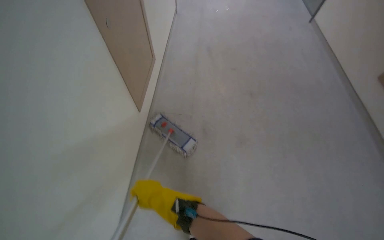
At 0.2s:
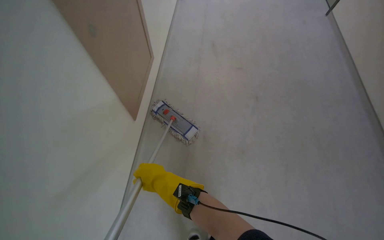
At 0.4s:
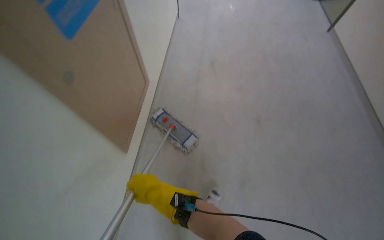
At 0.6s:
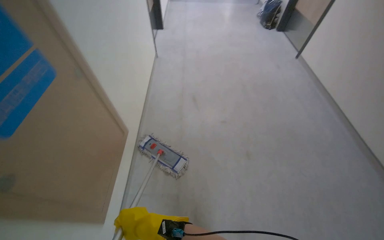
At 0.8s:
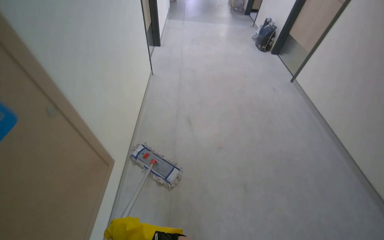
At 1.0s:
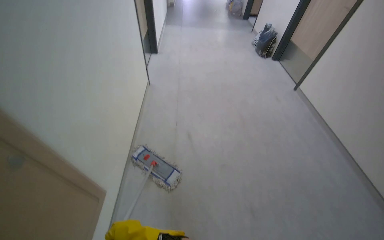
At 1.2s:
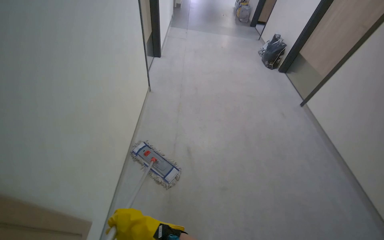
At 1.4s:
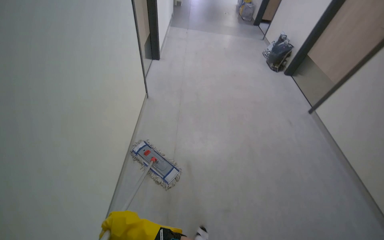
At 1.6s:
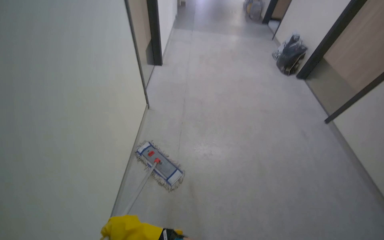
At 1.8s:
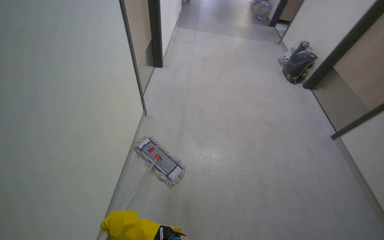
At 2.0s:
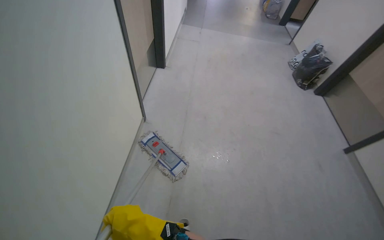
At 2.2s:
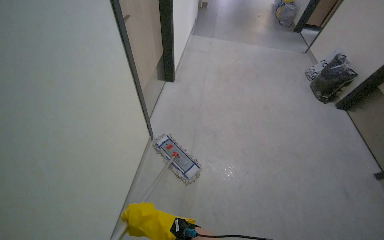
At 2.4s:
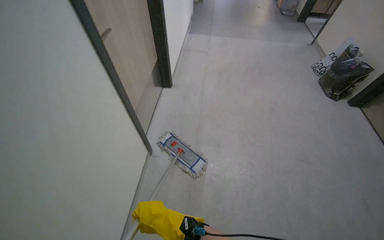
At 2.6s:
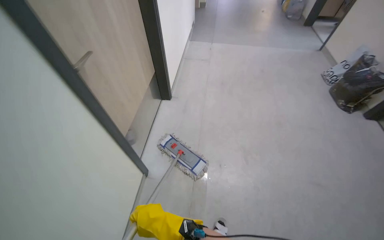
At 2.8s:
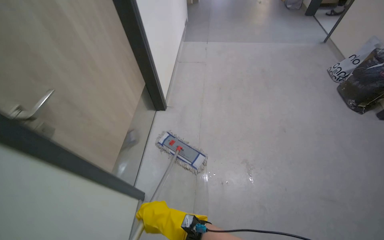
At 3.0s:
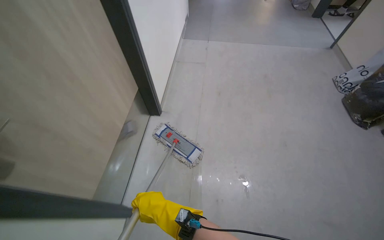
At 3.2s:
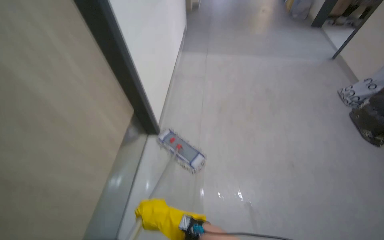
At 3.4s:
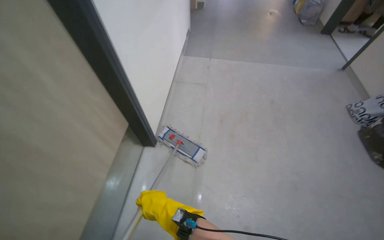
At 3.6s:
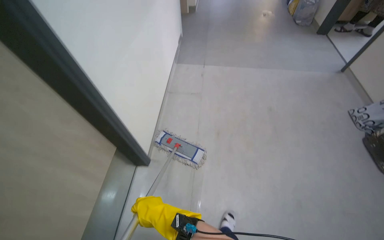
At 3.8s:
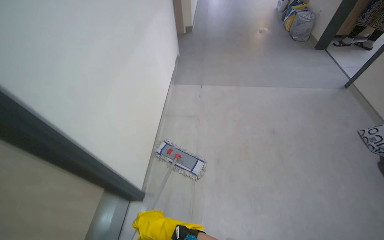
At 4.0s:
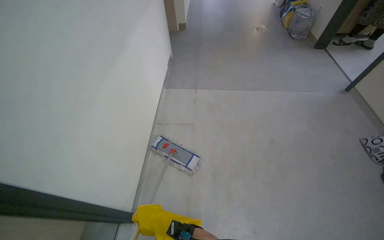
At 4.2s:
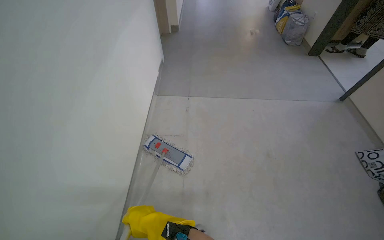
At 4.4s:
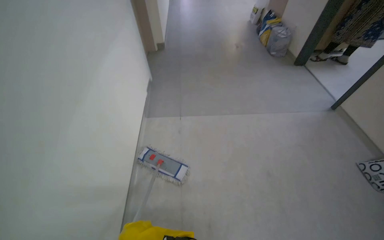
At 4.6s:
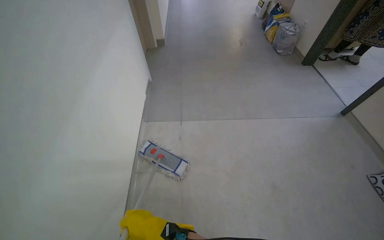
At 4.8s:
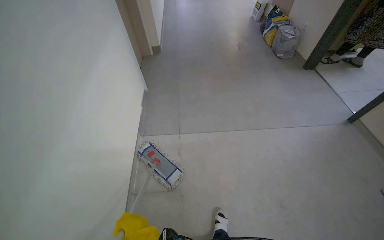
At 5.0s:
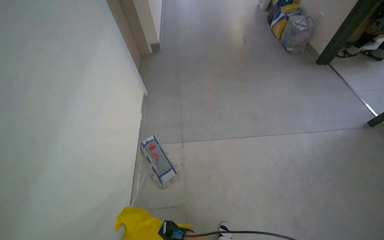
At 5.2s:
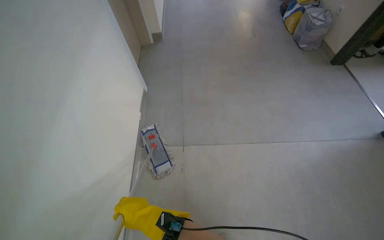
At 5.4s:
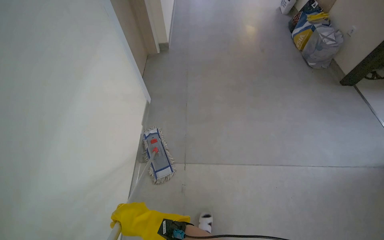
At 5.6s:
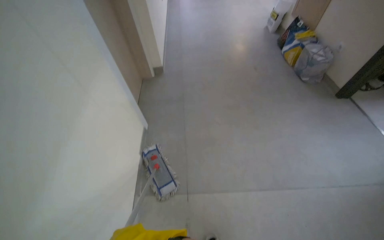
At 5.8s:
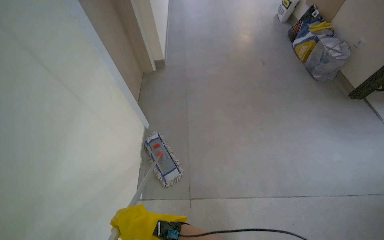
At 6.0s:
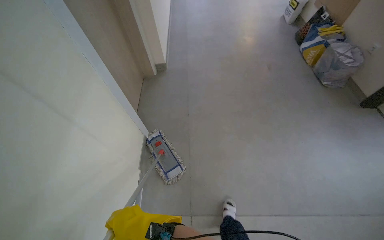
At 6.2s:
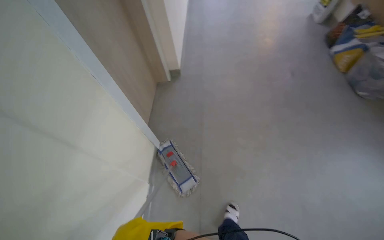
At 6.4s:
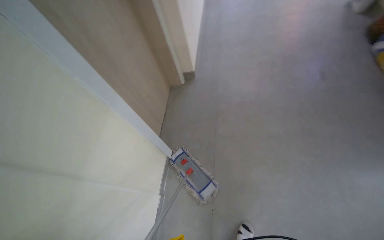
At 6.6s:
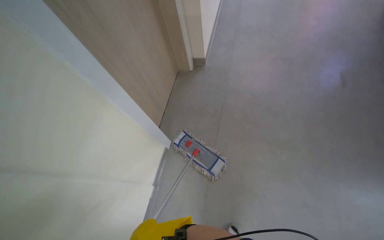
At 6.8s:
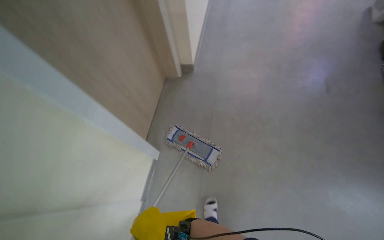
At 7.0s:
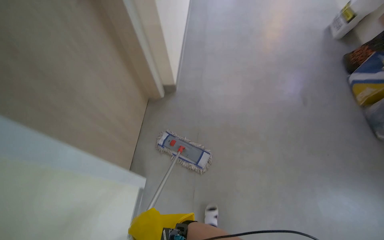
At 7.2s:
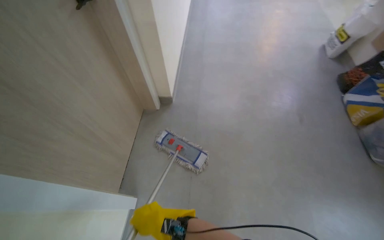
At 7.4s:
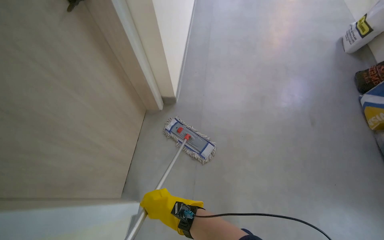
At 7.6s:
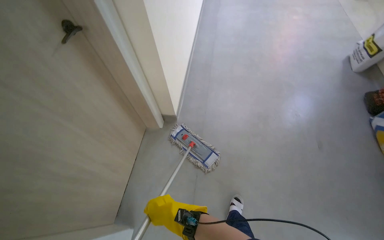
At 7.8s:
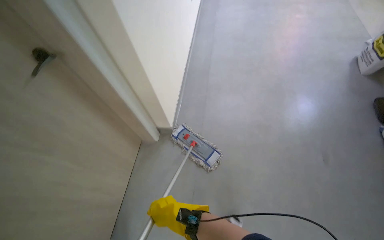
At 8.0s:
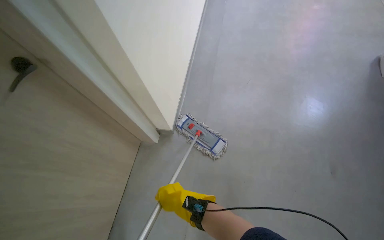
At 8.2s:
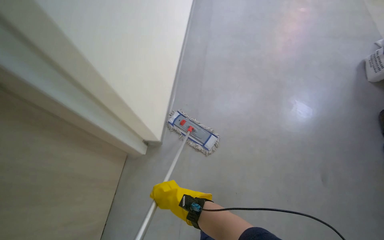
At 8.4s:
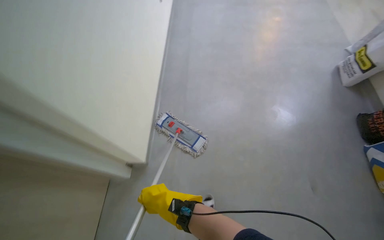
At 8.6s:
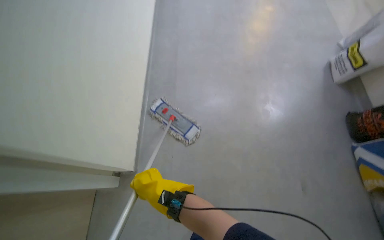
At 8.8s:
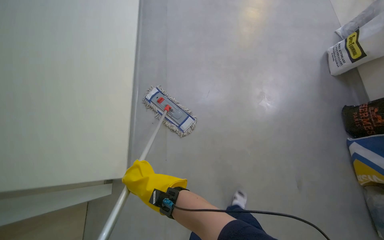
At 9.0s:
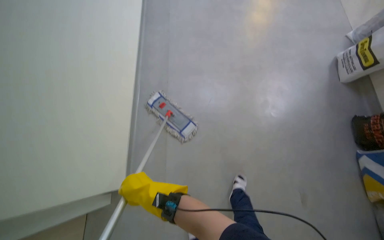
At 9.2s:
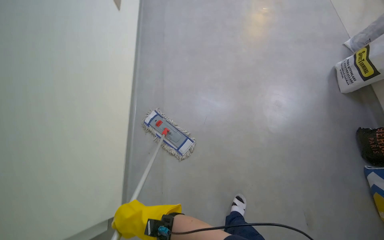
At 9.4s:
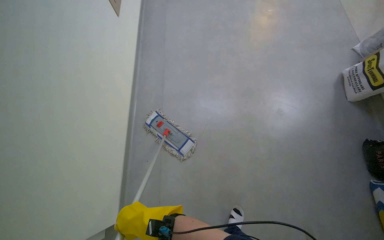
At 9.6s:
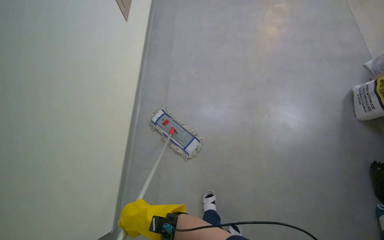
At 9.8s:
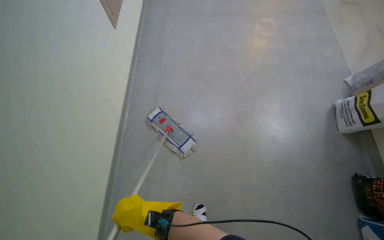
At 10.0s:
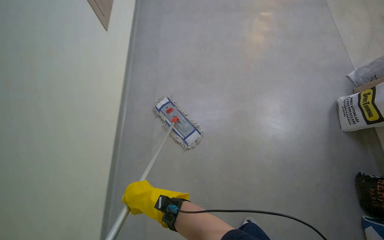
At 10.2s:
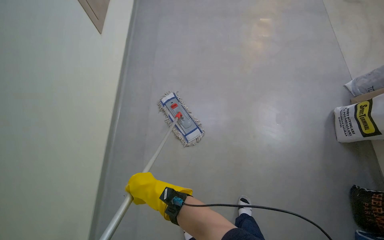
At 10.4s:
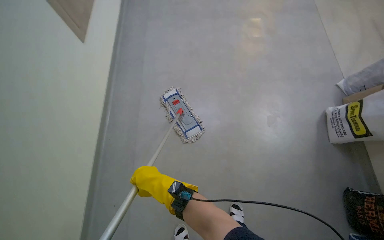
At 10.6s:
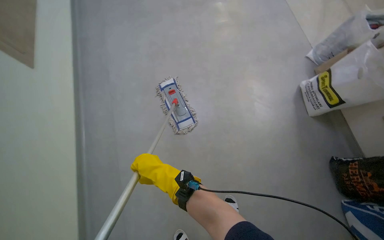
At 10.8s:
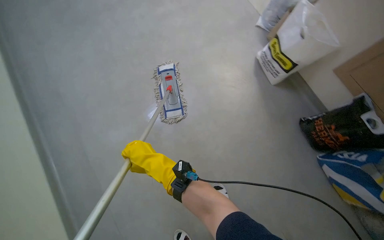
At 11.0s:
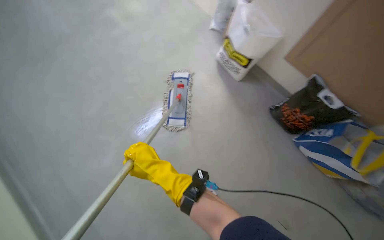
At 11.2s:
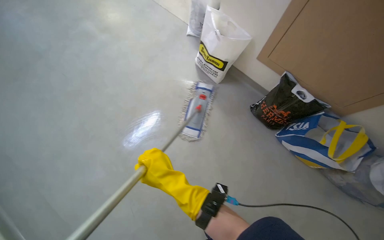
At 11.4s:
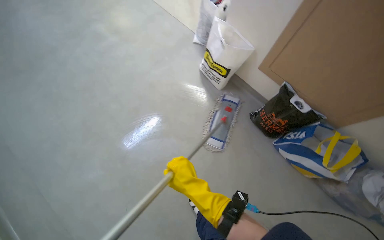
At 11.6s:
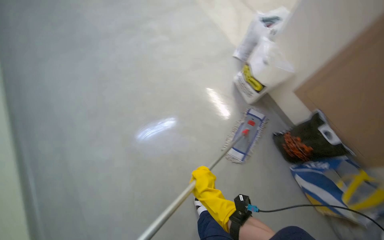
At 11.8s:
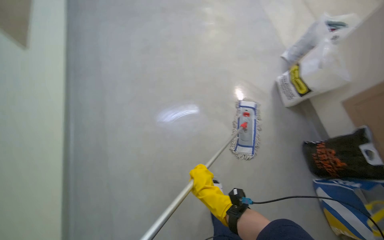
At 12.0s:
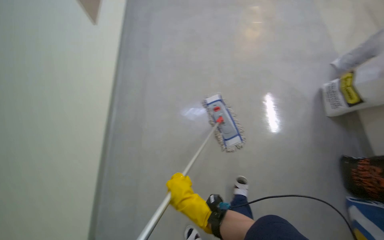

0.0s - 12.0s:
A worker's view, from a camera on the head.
Job: mopping floor.
The whole recording: Mopping hallway floor. The worker mops the hallway floor, wringing out the mop head and moving the cleaning cart as needed.
1.6s - 3.0s: The wearer moves roughly 1 m.
3.0s - 4.4s: The wearer moves some 1 m.
6.0s - 7.6s: The wearer looks roughly 10 degrees further upward.
7.6s - 9.0s: The view tilts roughly 15 degrees downward. The right hand goes approximately 25 cm up the picture.
9.0s - 10.4s: The right hand moves up the picture, about 15 cm.

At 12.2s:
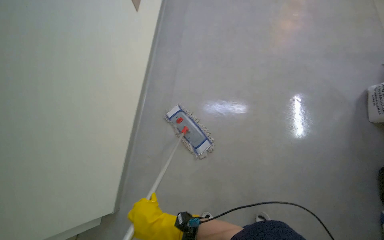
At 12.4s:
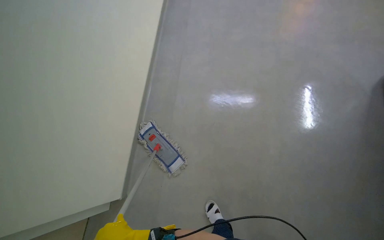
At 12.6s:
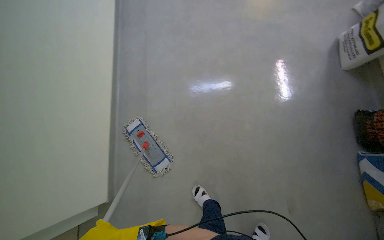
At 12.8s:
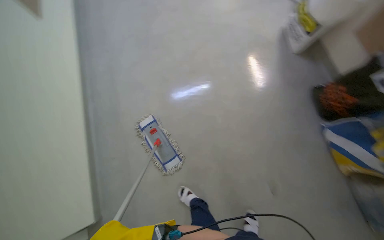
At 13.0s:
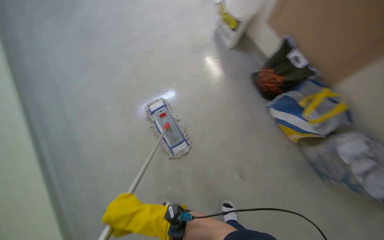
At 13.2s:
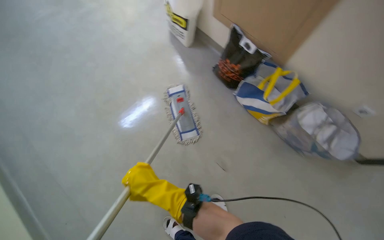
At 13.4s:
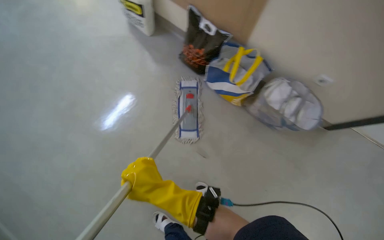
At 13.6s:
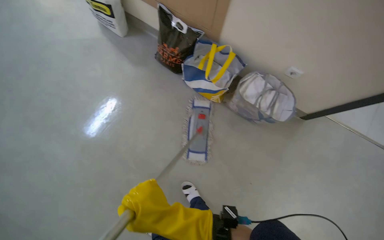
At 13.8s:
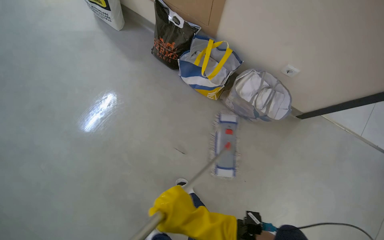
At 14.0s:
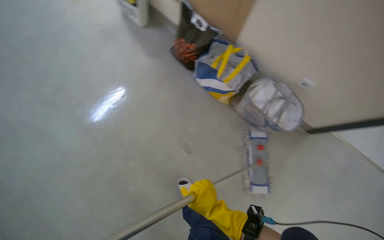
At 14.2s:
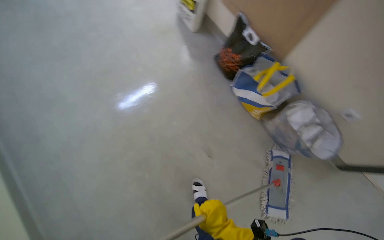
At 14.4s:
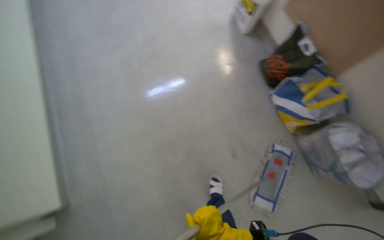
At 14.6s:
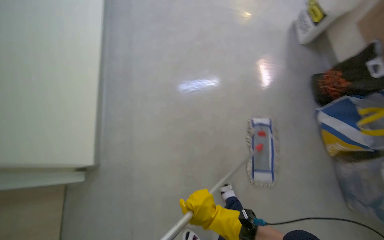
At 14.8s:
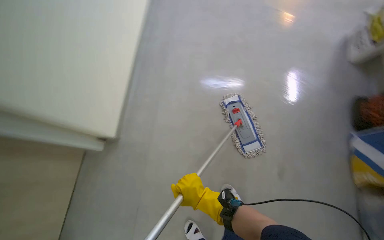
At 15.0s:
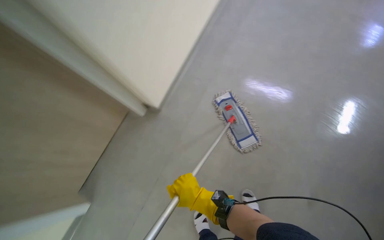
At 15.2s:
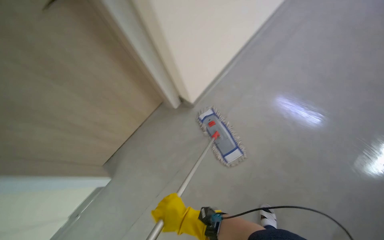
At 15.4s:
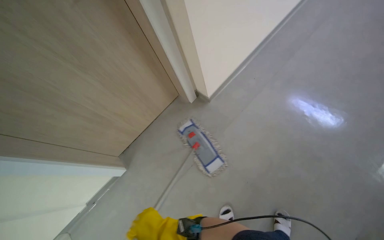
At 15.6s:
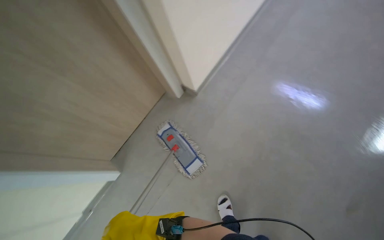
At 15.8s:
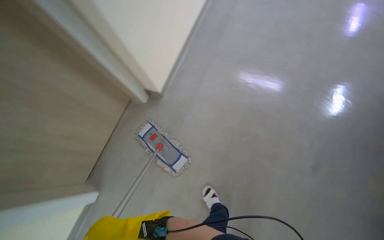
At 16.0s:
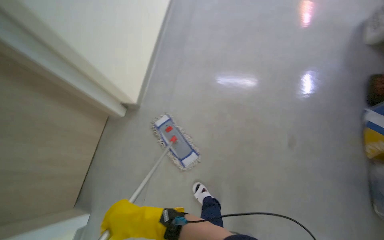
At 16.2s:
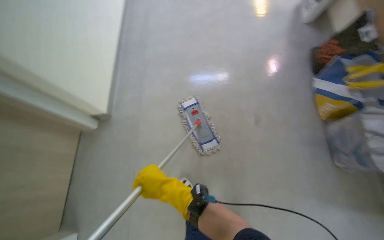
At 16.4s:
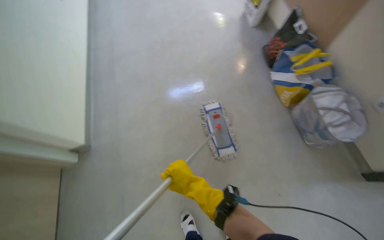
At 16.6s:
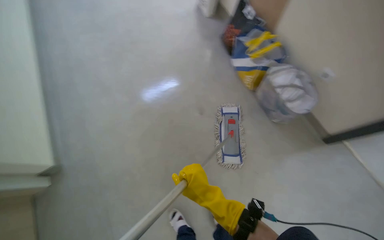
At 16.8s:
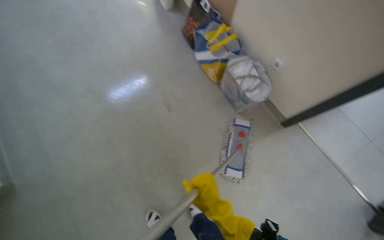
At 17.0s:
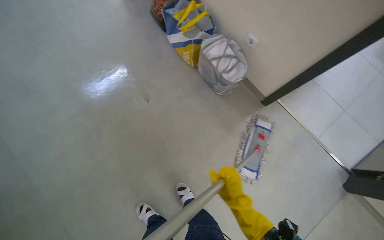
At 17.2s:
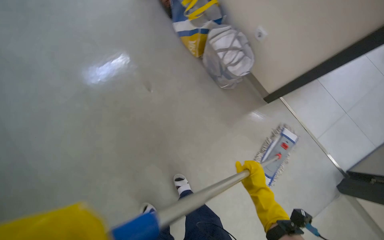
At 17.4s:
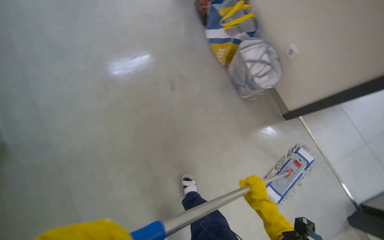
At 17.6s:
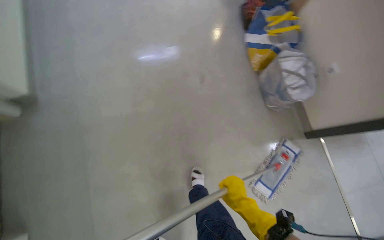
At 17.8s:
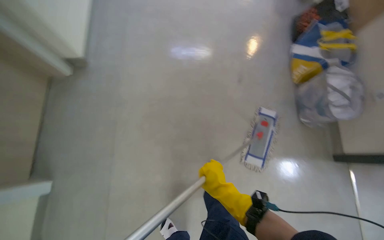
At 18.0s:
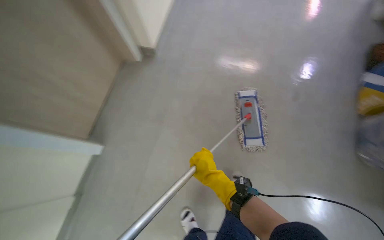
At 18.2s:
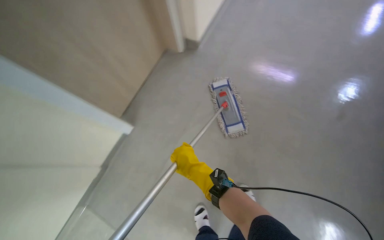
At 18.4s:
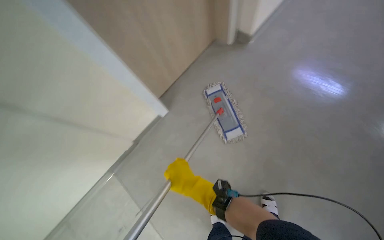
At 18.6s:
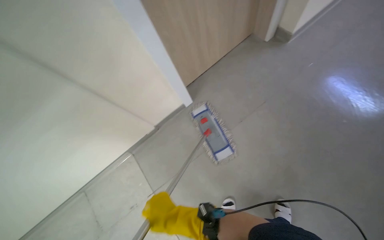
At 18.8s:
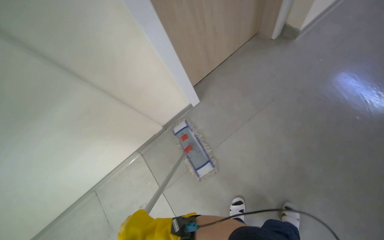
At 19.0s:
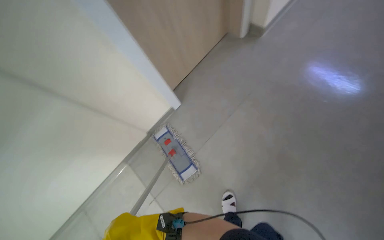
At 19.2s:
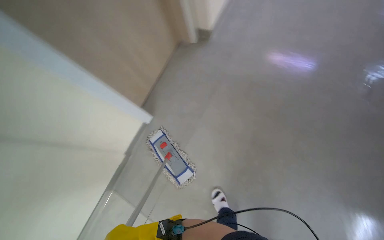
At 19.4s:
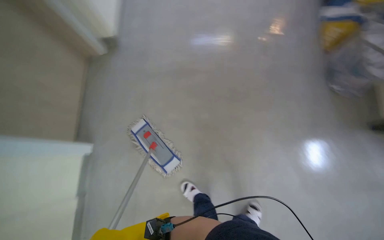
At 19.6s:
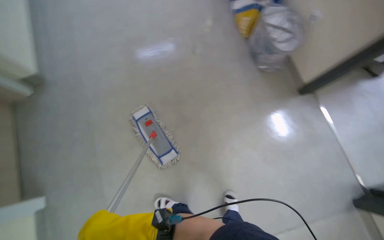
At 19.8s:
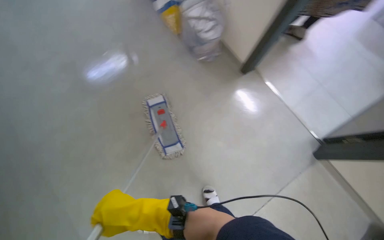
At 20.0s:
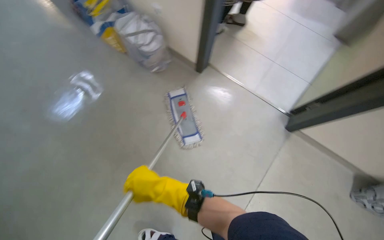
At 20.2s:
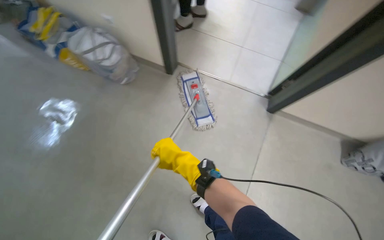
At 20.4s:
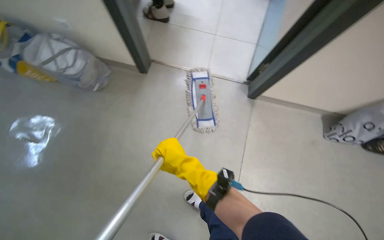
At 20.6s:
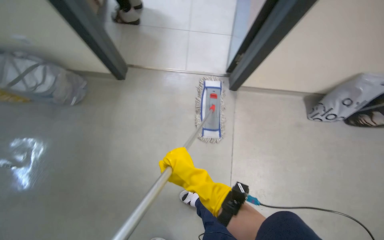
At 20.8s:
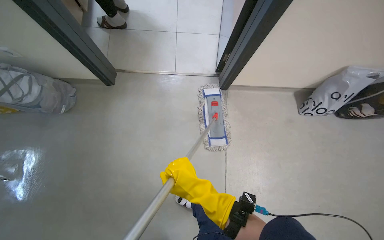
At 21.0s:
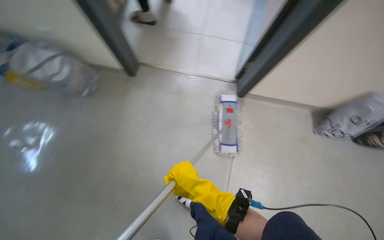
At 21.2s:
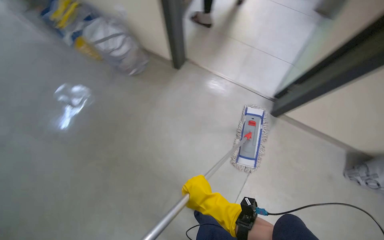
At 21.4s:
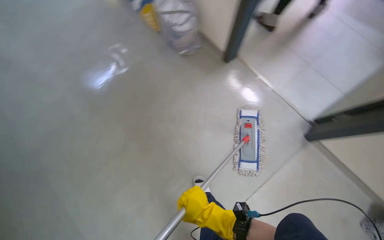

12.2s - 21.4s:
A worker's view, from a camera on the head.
Job: mopping floor.
The whole recording: Mopping hallway floor. The worker mops the hallway floor, wringing out the mop head and moving the cleaning cart as needed.
12.2s - 13.8s: The camera travels roughly 70 cm. The wearer looks approximately 70 degrees further to the right.
13.8s - 15.2s: The head travels roughly 60 cm. The head rotates about 55 degrees to the left.
16.8s - 18.4s: The camera travels about 50 cm. The head rotates some 50 degrees to the left.
